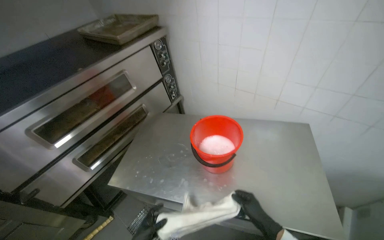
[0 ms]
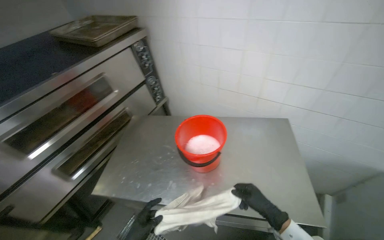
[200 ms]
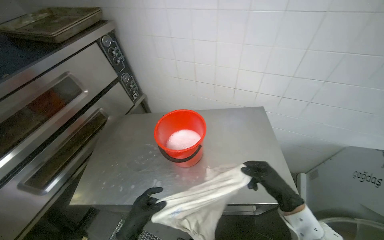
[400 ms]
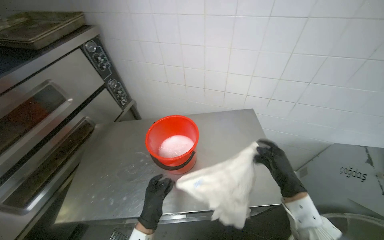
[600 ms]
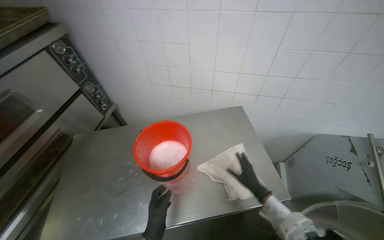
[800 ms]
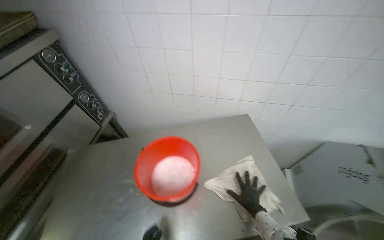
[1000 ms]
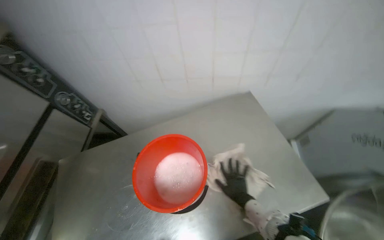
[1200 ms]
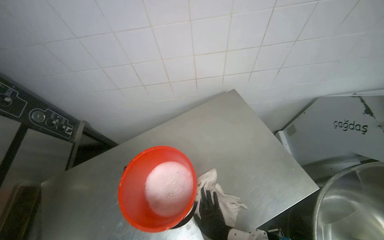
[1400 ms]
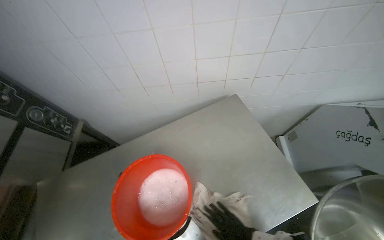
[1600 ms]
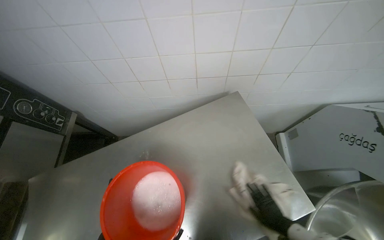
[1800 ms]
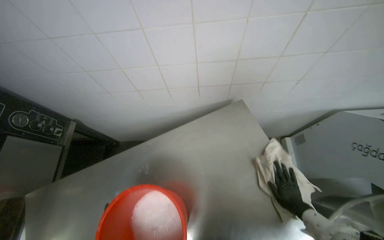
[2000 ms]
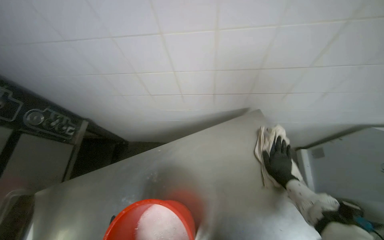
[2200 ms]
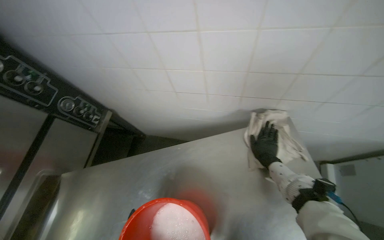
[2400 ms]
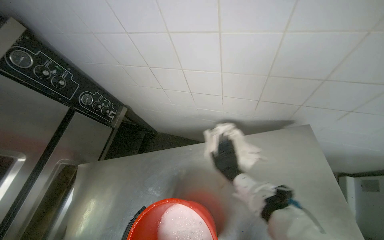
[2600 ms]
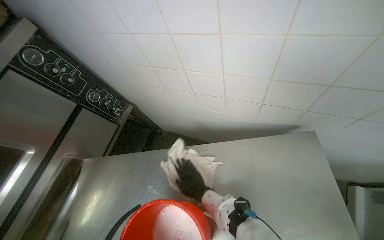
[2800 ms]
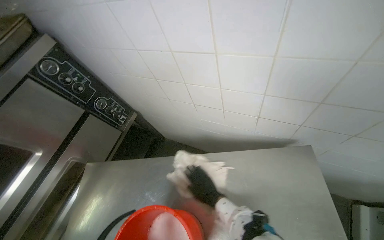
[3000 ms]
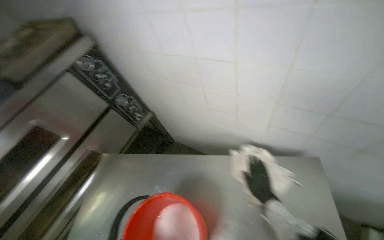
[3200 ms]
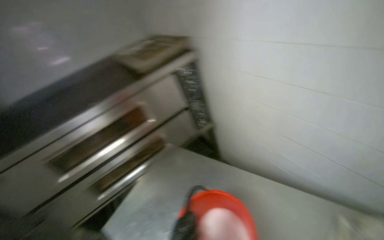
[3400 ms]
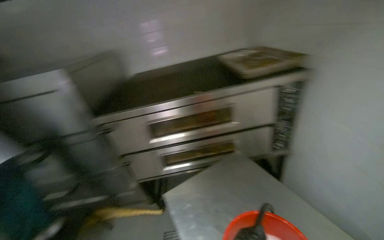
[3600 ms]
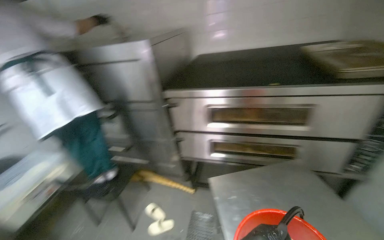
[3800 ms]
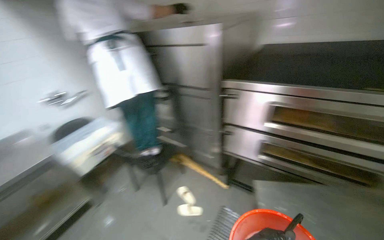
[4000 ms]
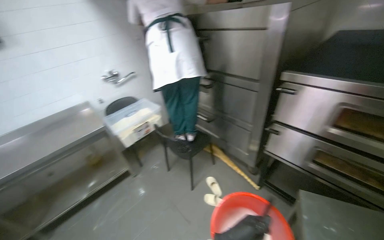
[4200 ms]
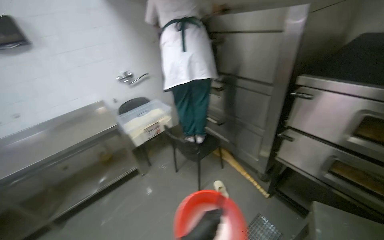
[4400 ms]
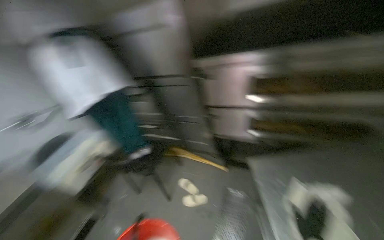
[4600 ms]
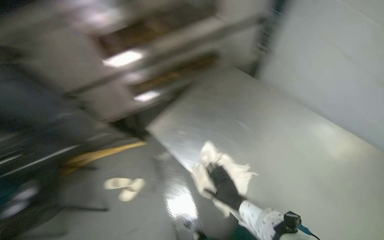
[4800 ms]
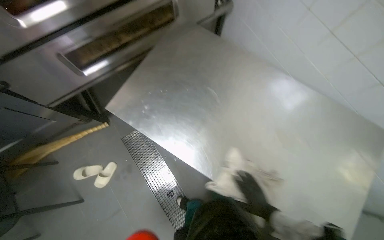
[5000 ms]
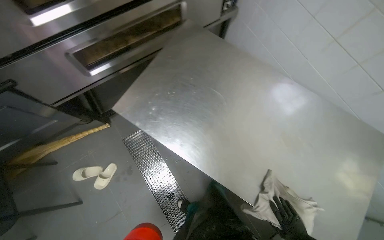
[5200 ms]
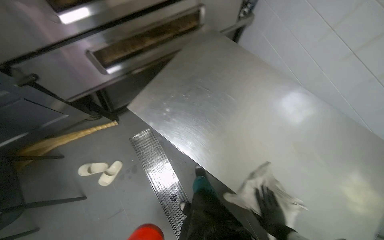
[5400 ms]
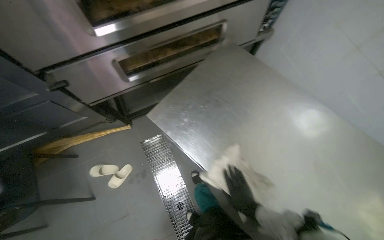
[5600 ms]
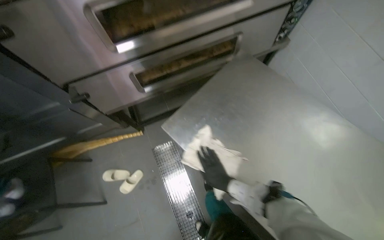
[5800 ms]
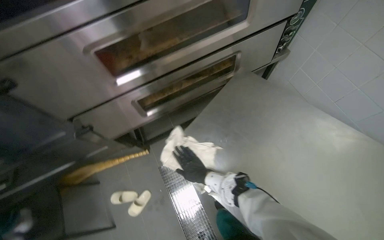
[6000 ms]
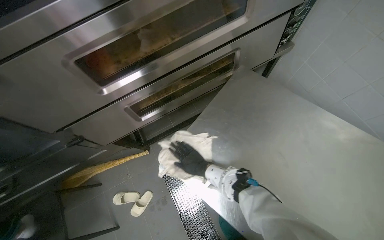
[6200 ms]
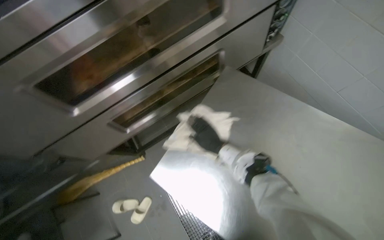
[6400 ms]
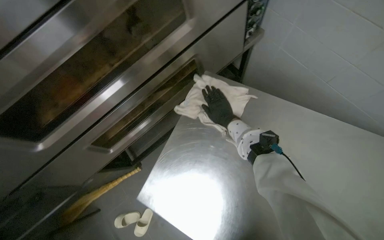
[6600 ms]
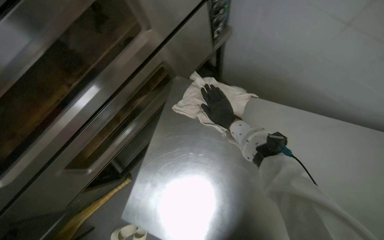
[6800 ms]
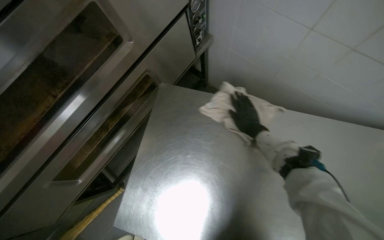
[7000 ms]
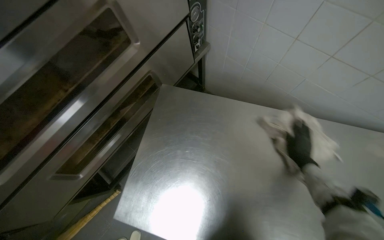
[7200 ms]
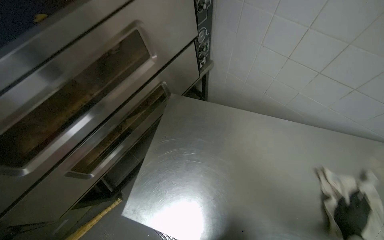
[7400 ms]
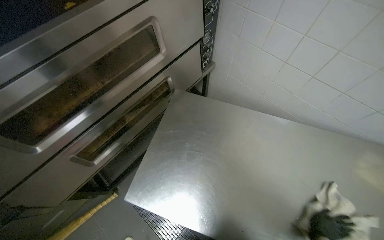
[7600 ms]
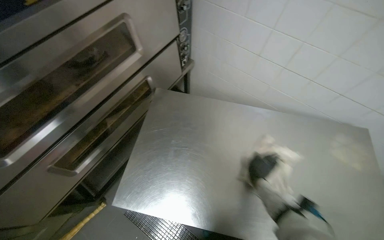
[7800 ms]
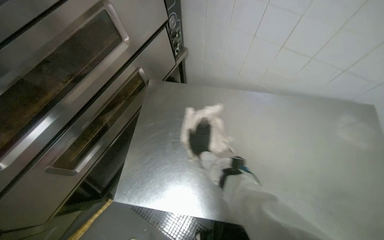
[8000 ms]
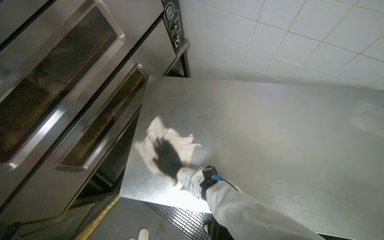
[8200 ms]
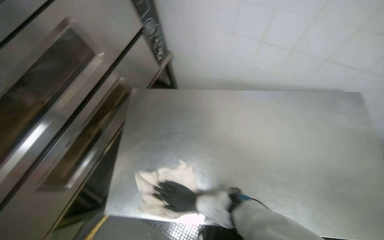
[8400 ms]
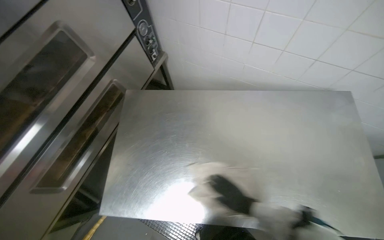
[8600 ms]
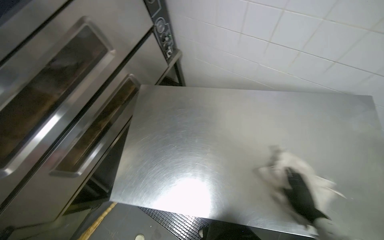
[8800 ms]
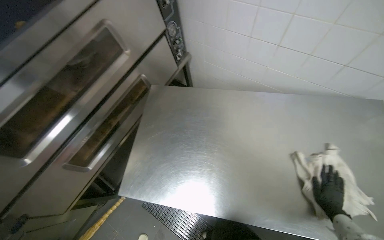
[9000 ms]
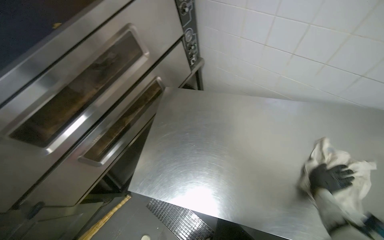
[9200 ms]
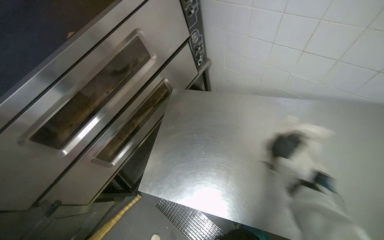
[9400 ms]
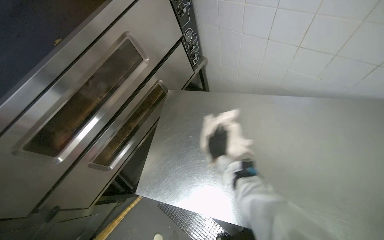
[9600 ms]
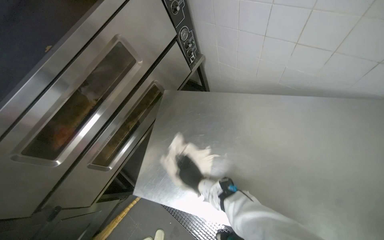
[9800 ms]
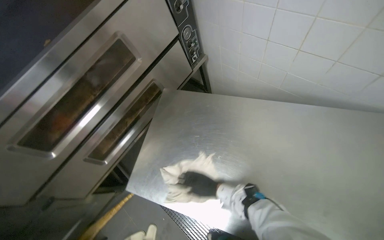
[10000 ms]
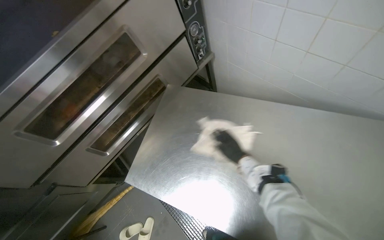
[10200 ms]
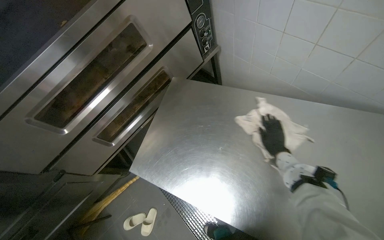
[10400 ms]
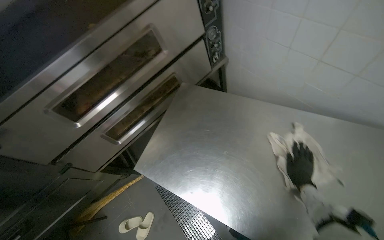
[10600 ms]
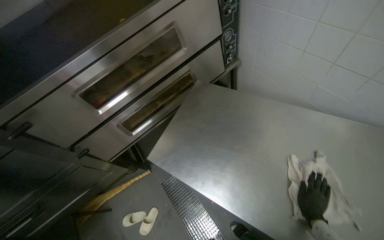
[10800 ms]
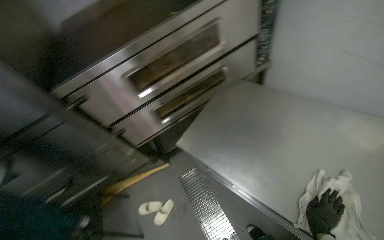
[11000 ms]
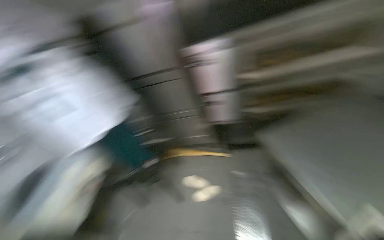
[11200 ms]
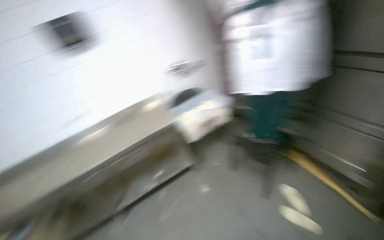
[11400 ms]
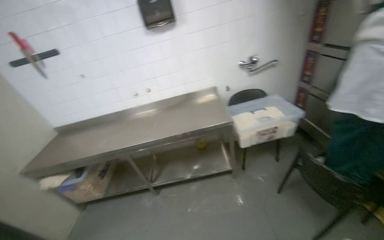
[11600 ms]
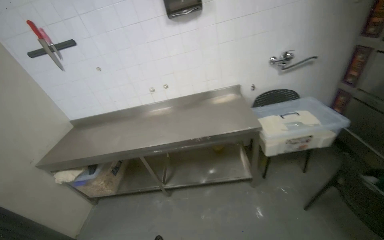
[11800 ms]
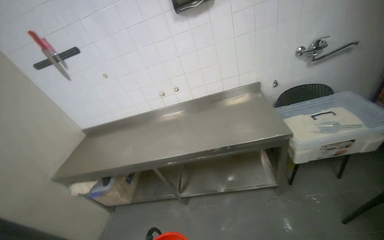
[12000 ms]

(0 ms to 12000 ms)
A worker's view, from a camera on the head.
Job: wiping surfaces.
The whole recording: Cleaning kitchen surfaces. The worker wrings a cloth and wipes down the metal kitchen countertop and oven doors.
0 ms - 1600 ms: The wearer's head swings roughly 40 degrees to the right. The right hand shifts approximately 20 cm farther from the camera and down the picture.
1600 ms - 3000 ms: The head turns to the left by some 25 degrees. The right hand heads up the picture, covering about 35 cm, and goes to the right and returns, some 25 cm each way.
3000 ms - 4400 ms: The camera travels roughly 70 cm. The head rotates approximately 120 degrees to the left.
4400 ms - 6000 ms: The wearer moves about 50 cm. The wearer's head swings roughly 50 degrees to the right.
10400 ms - 12000 ms: The camera travels some 1 m. The wearer's head swings approximately 85 degrees to the left.

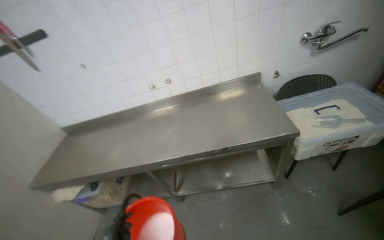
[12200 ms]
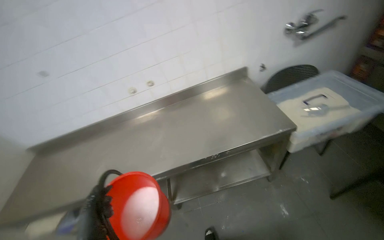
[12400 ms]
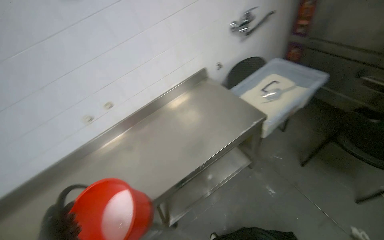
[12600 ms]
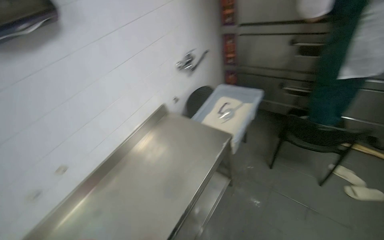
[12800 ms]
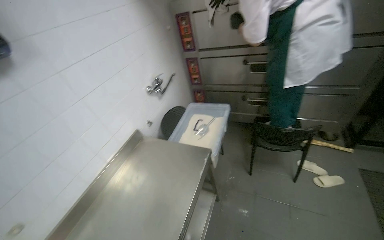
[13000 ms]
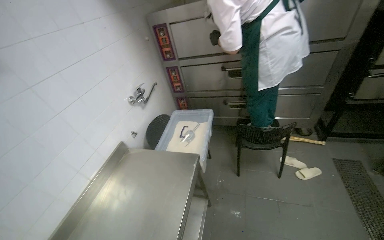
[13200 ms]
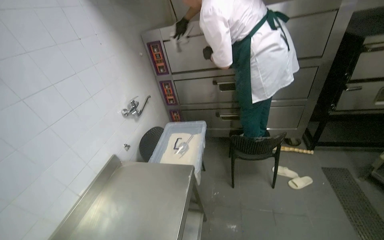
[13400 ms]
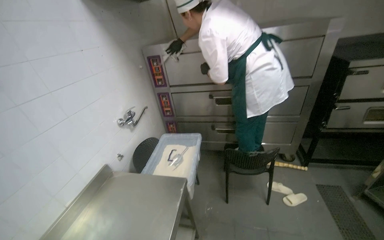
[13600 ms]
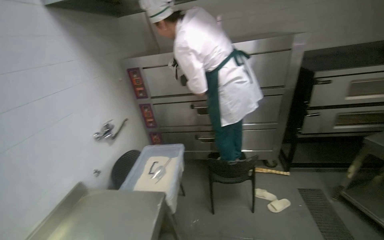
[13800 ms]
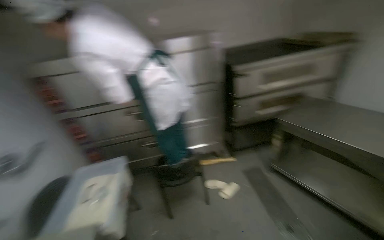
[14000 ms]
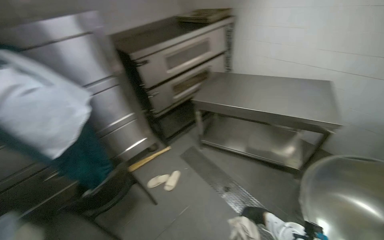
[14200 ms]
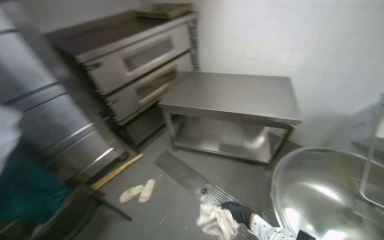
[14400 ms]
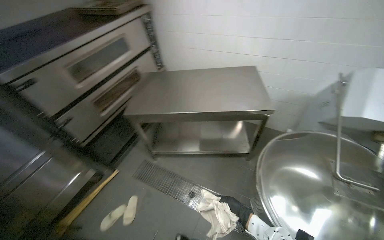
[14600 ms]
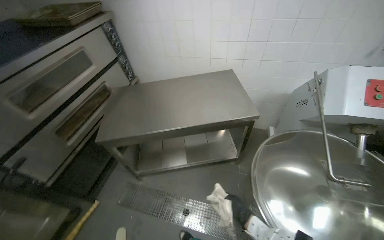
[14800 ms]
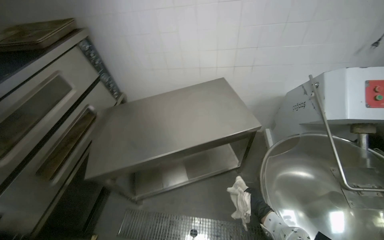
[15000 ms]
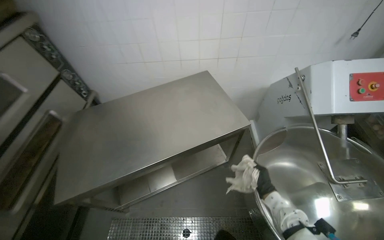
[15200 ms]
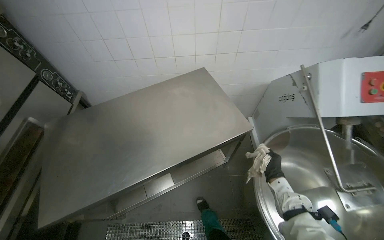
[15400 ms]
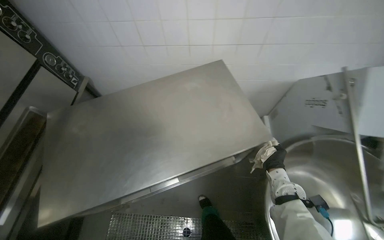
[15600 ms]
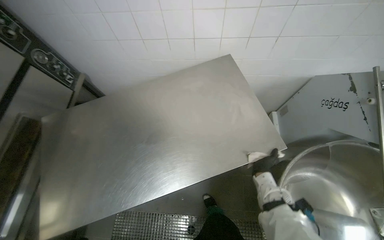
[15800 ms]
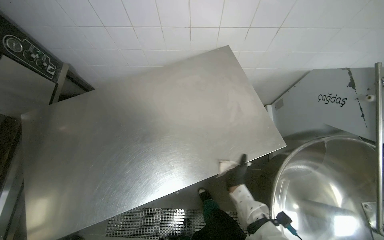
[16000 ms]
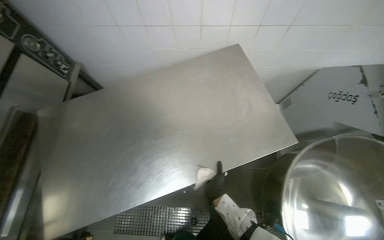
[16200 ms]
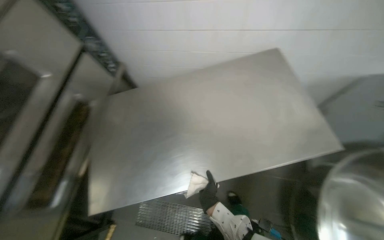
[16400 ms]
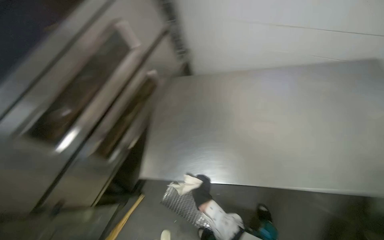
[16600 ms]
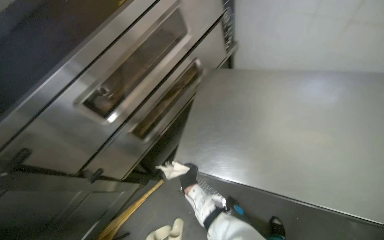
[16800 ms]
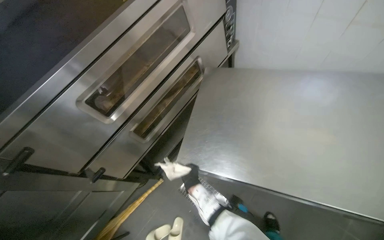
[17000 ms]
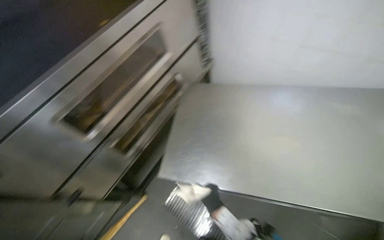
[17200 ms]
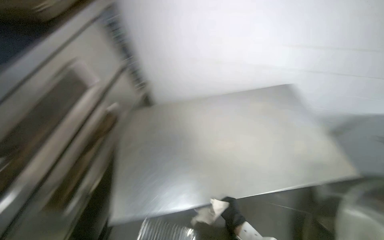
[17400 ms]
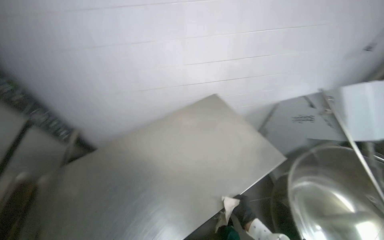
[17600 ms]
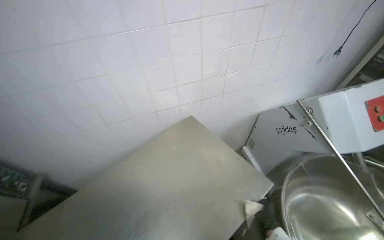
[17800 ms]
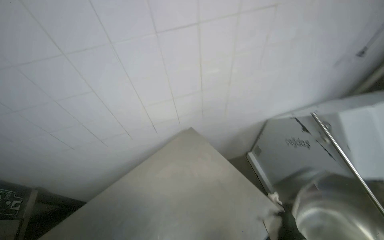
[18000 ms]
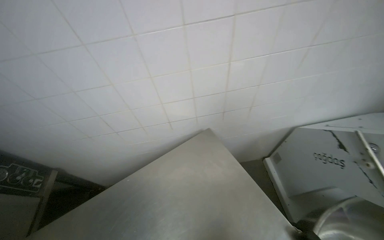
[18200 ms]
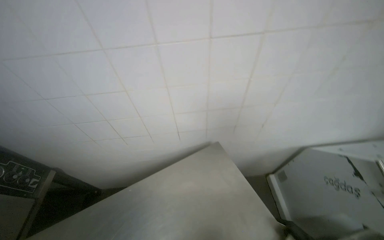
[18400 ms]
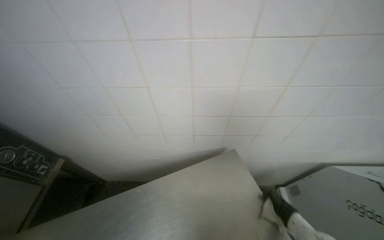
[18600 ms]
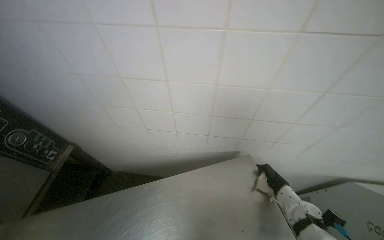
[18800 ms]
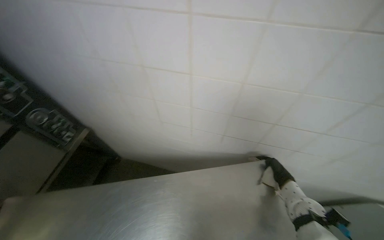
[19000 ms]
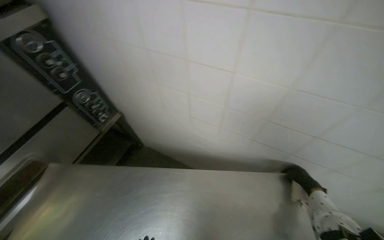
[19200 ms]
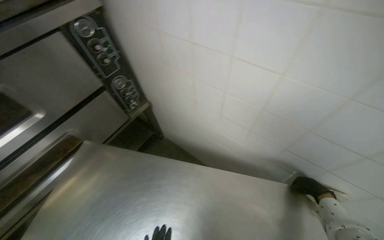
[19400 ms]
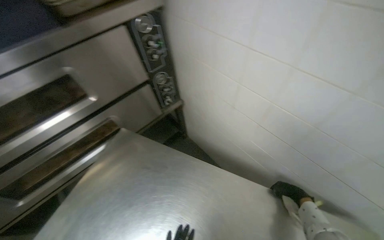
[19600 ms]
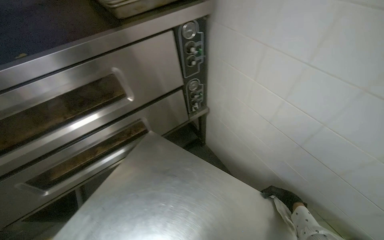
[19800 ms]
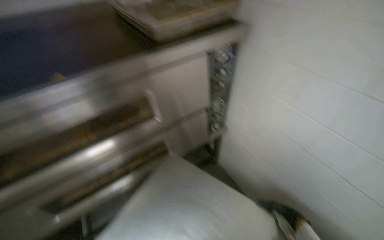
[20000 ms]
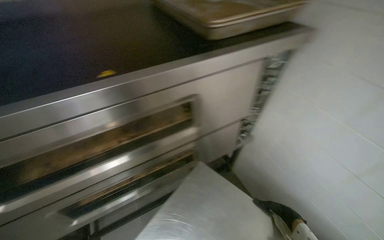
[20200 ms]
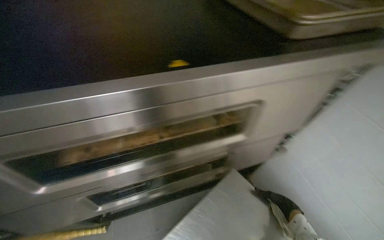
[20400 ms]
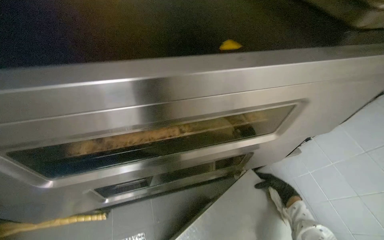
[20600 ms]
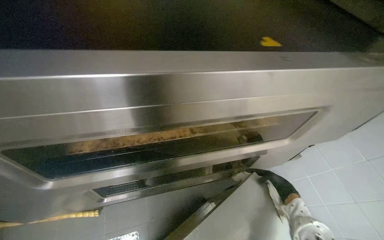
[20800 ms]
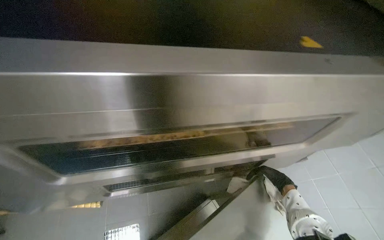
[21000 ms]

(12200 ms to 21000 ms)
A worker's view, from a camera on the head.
Job: wiping surfaces.
The whole recording: Cleaning kitchen surfaces. The worker wrings a cloth and wipes down the metal kitchen countertop and oven doors.
12200 ms - 13600 ms: The head turns to the right by some 75 degrees. The view tilts about 30 degrees upward.
13600 ms - 15200 ms: The head travels approximately 1 m. The head rotates about 100 degrees to the right.
15200 ms - 16600 ms: The head travels roughly 40 cm. The wearer looks some 30 degrees further to the left. The camera pitches downward, by some 15 degrees.
16600 ms - 18000 ms: The head rotates about 40 degrees to the right. The camera pitches upward, by about 15 degrees.
18000 ms - 19600 ms: The head rotates roughly 65 degrees to the left.
19600 ms - 21000 ms: The head travels roughly 70 cm. The scene rotates clockwise by about 30 degrees.
